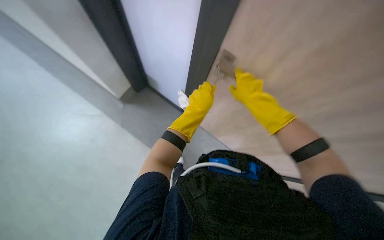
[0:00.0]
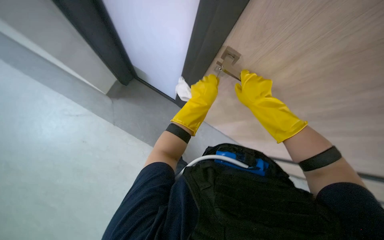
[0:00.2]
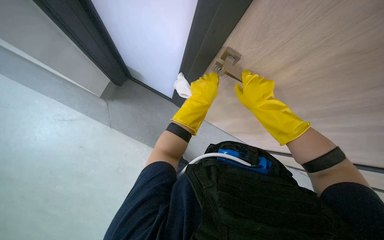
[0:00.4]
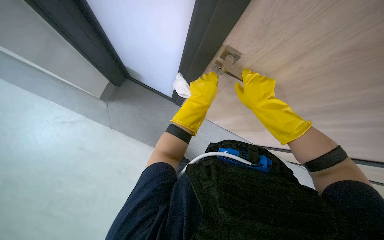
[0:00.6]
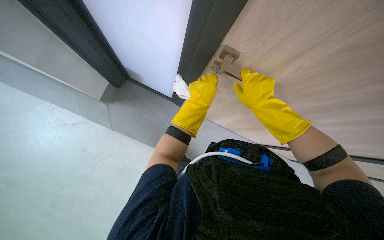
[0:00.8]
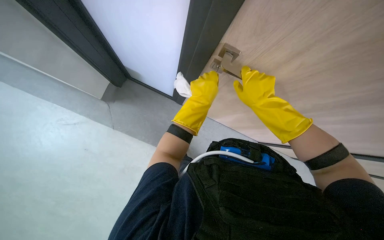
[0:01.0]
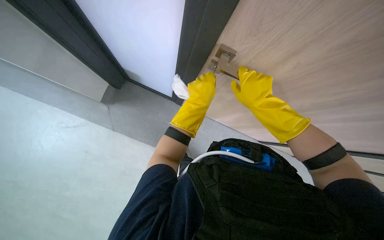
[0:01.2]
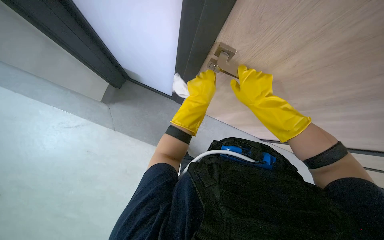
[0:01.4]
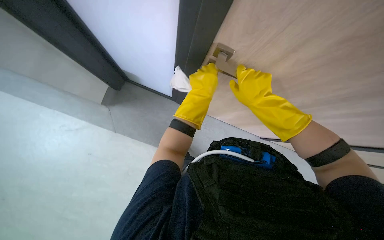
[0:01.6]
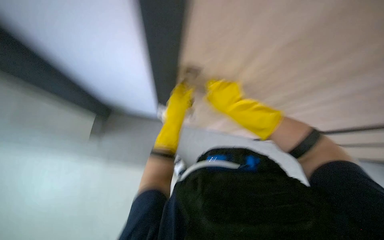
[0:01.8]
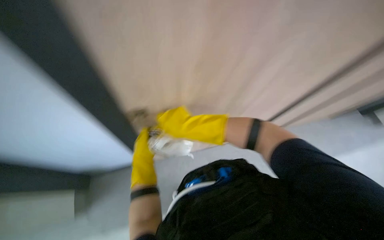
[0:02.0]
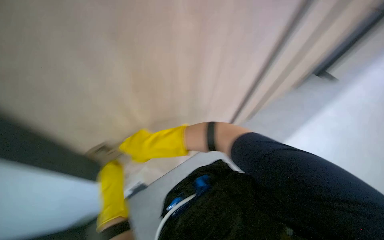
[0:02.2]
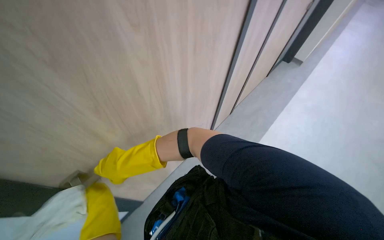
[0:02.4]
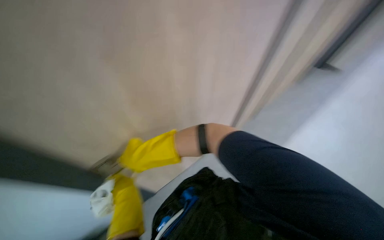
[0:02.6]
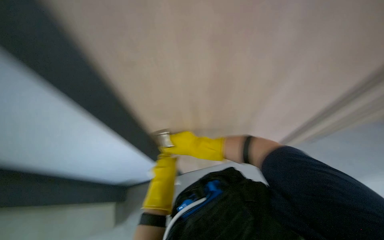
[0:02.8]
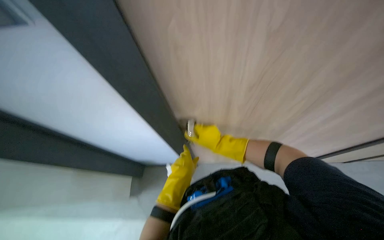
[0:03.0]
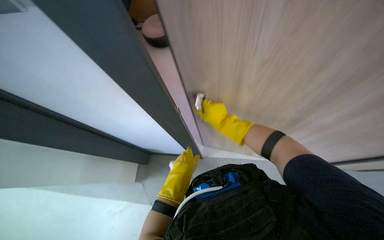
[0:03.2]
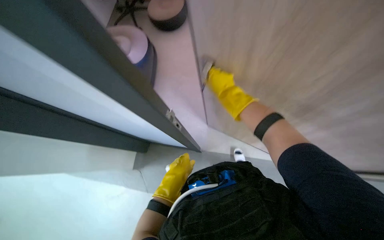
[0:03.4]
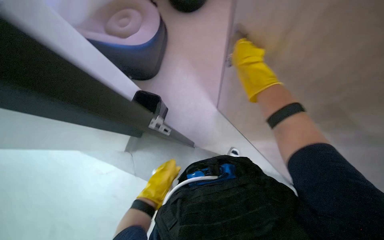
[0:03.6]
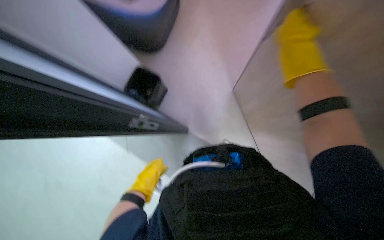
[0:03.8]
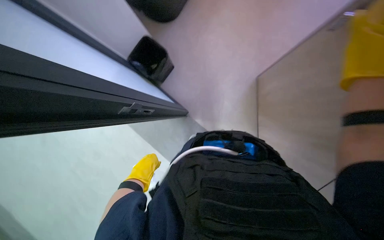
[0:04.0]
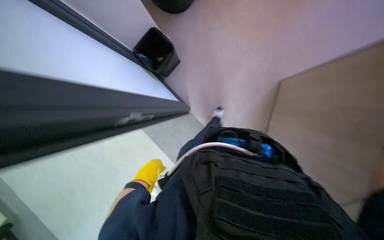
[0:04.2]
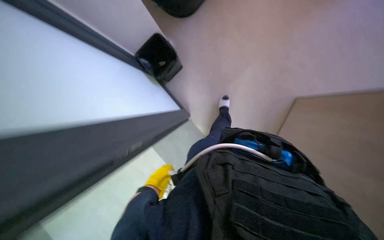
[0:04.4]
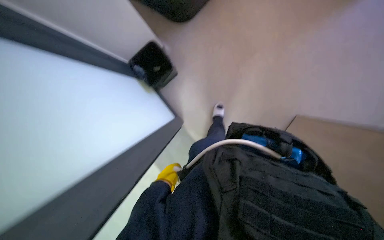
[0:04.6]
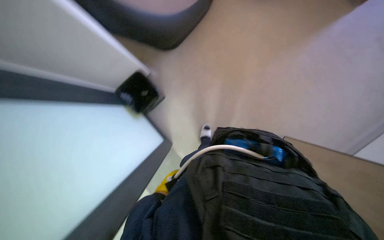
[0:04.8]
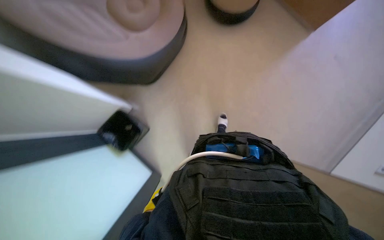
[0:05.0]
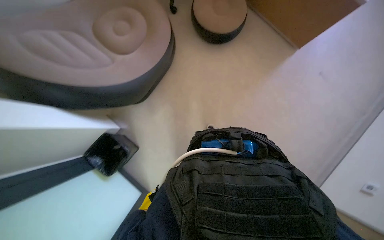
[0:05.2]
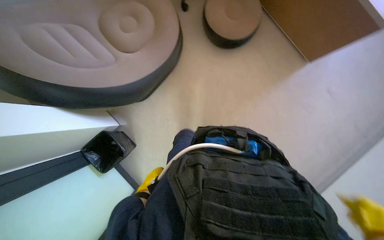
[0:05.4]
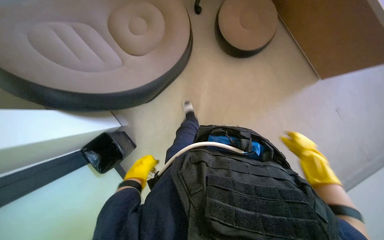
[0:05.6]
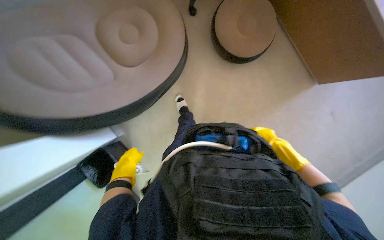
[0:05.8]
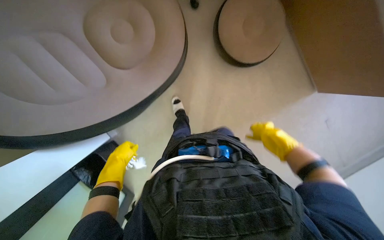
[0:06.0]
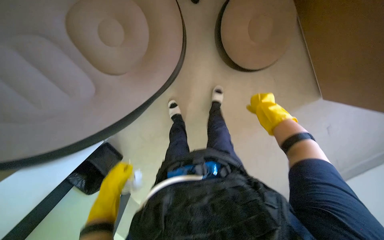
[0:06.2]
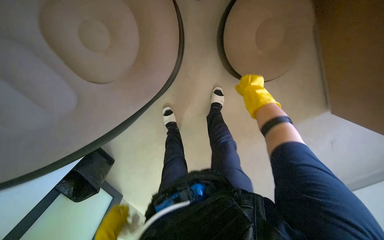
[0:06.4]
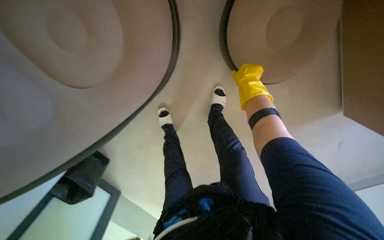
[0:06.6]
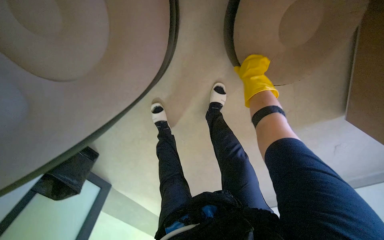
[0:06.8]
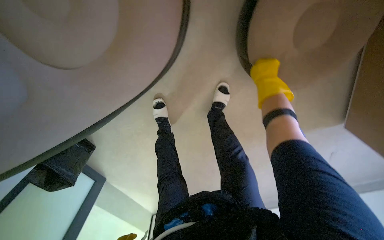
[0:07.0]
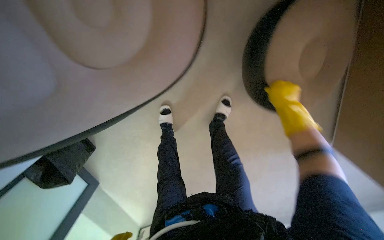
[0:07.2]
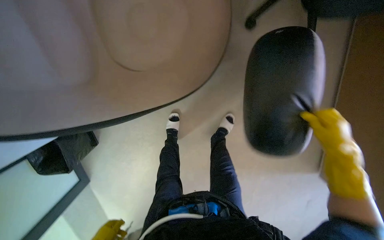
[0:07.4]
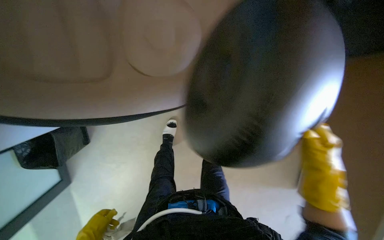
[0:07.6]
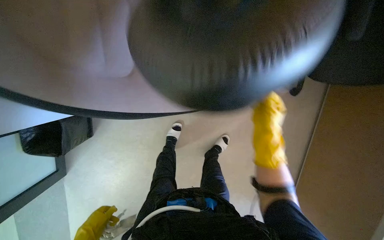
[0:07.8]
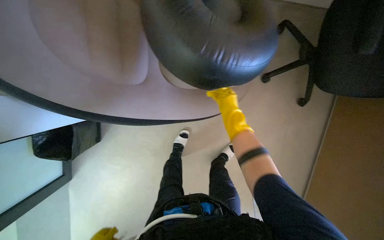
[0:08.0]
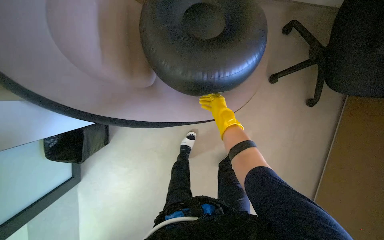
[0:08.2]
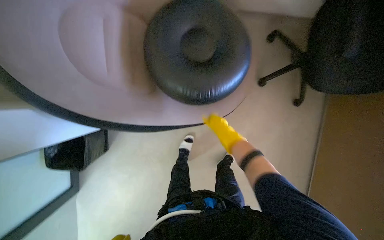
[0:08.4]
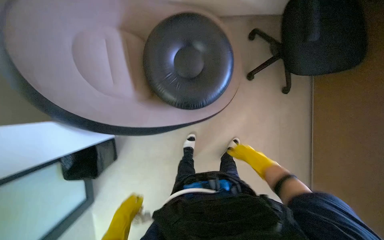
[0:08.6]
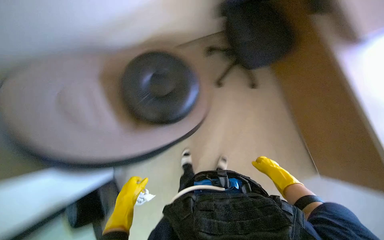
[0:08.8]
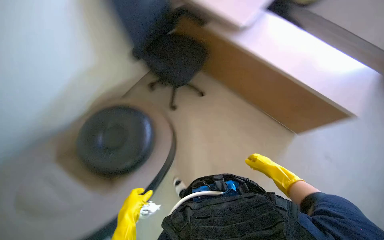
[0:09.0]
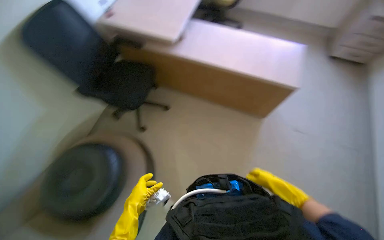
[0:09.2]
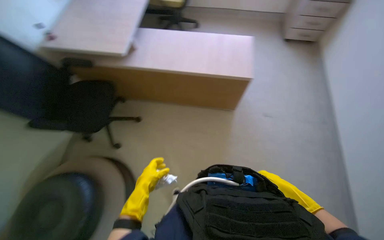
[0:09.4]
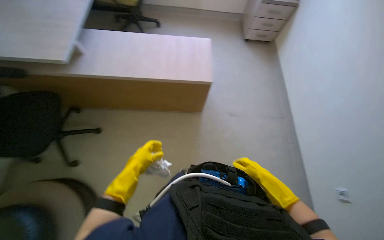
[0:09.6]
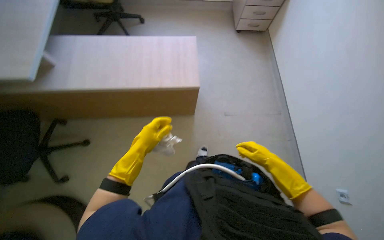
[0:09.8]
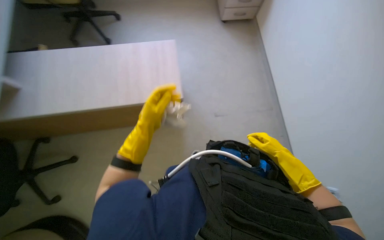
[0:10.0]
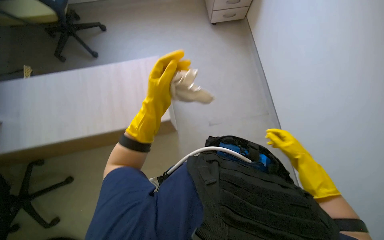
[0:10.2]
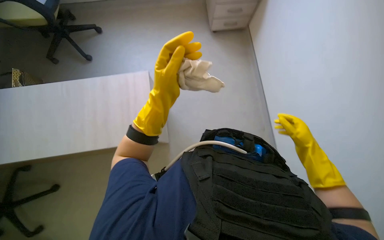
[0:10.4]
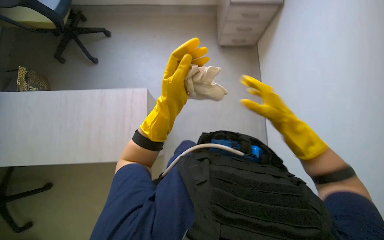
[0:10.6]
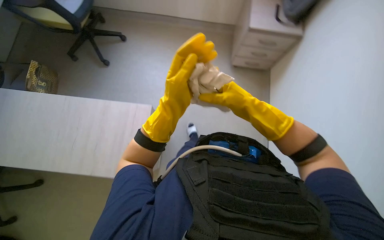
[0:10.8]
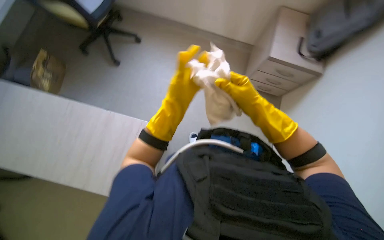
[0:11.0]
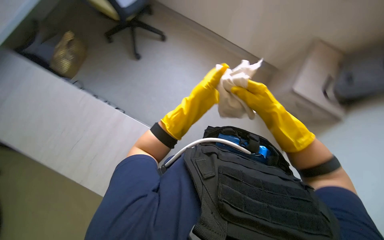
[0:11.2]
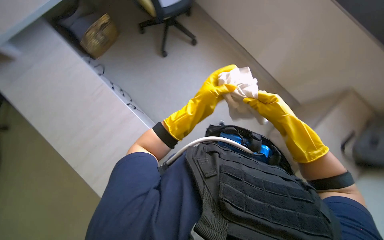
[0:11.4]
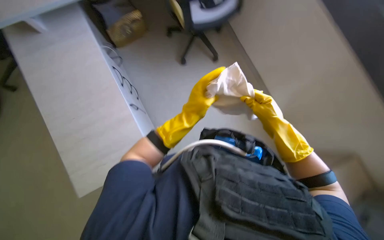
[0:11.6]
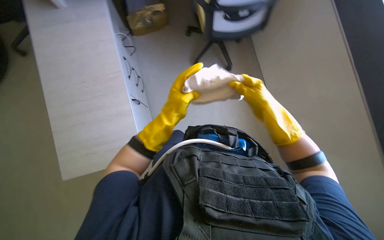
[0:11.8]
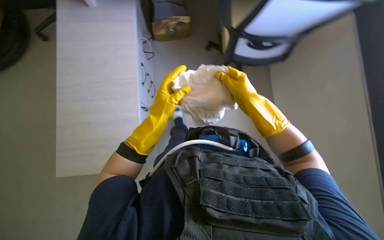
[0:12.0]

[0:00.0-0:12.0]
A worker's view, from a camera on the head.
Job: wiping surfaces.
The whole recording: Wiping office desk surface. The worker wipes the office desk surface, moving a keyboard, mouse, and bottle.
0:00.0 to 0:01.6: The left hand heads up the picture, covering roughly 10 cm.
0:01.6 to 0:03.0: The view tilts about 15 degrees upward. The scene rotates counterclockwise by about 40 degrees.
0:03.0 to 0:04.4: The left hand shifts roughly 35 cm down the picture, farther from the camera and to the left.
0:04.4 to 0:06.0: The wearer's head swings roughly 30 degrees to the right. The wearer looks about 45 degrees further upward.
0:06.0 to 0:07.6: The view swings roughly 15 degrees to the right. The view tips upward by roughly 15 degrees.
0:07.6 to 0:09.0: The view tips upward by roughly 25 degrees.
0:09.0 to 0:10.4: The right hand travels to the right by approximately 40 cm, while the left hand shifts approximately 70 cm up the picture and to the right.

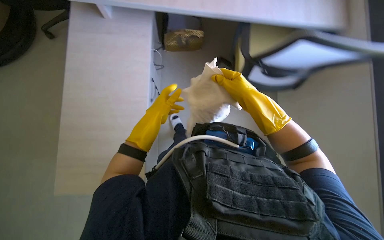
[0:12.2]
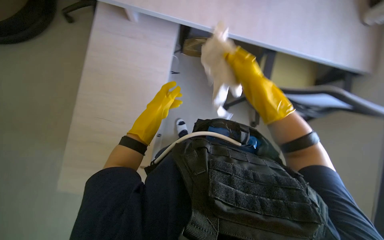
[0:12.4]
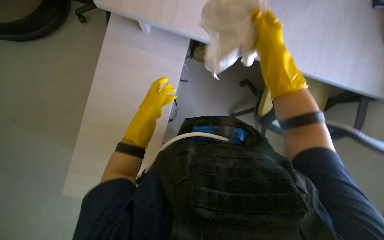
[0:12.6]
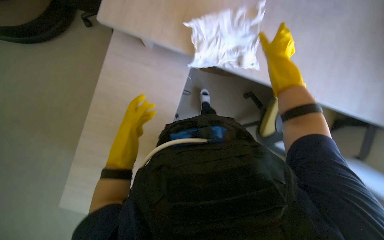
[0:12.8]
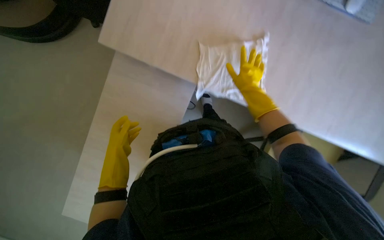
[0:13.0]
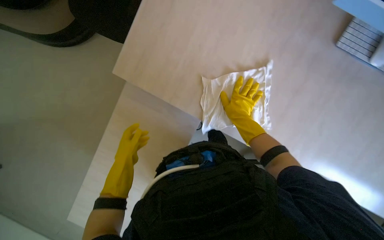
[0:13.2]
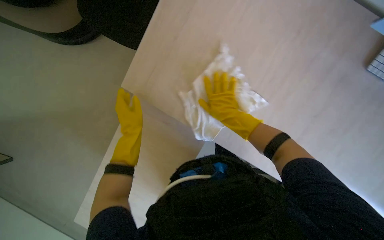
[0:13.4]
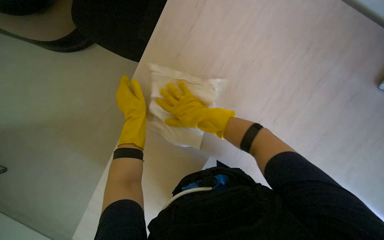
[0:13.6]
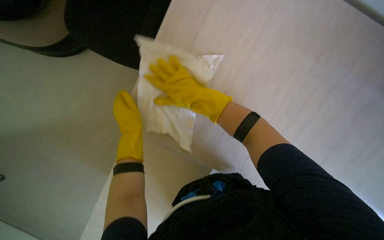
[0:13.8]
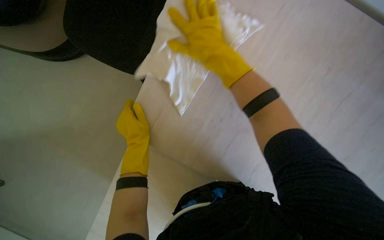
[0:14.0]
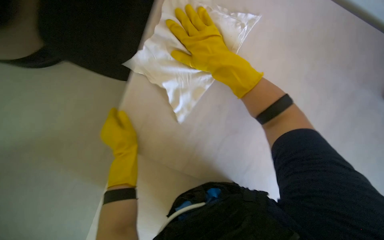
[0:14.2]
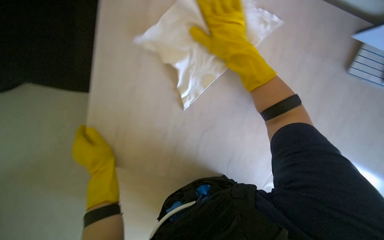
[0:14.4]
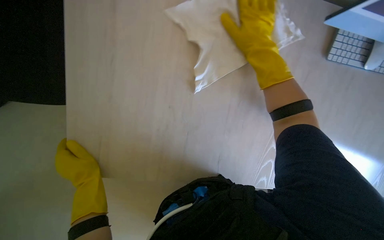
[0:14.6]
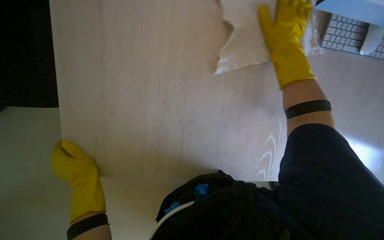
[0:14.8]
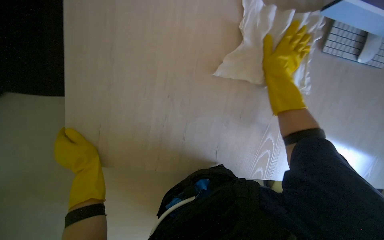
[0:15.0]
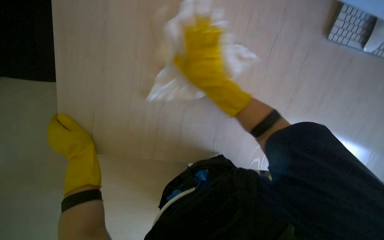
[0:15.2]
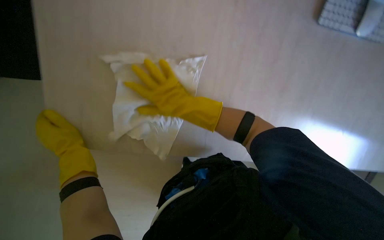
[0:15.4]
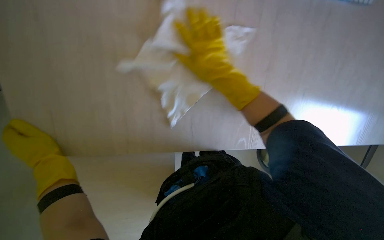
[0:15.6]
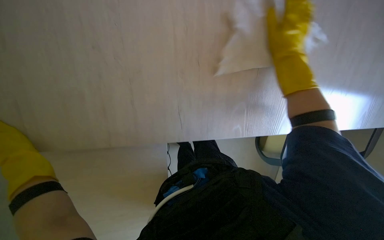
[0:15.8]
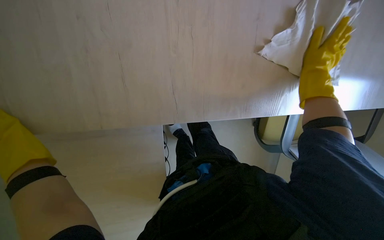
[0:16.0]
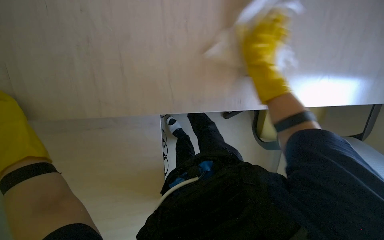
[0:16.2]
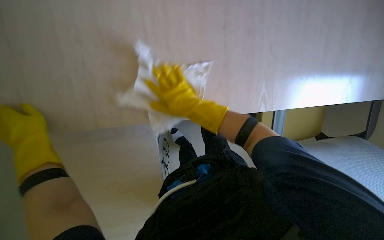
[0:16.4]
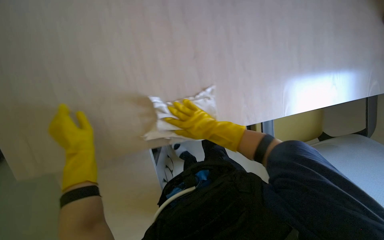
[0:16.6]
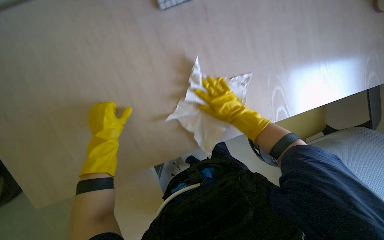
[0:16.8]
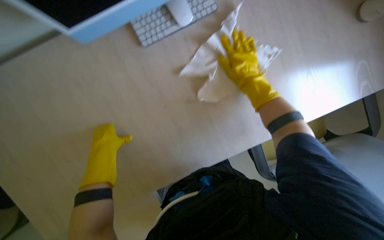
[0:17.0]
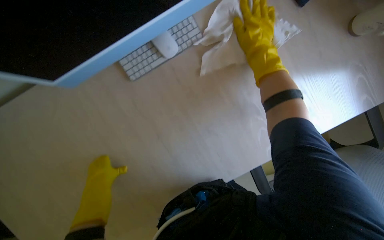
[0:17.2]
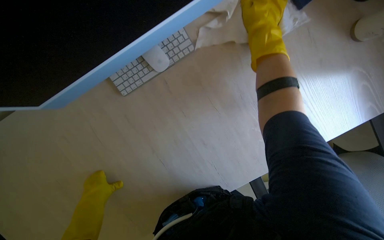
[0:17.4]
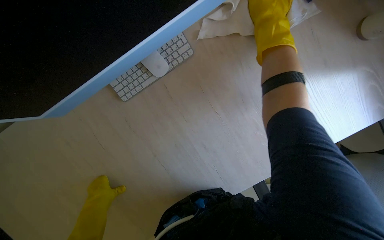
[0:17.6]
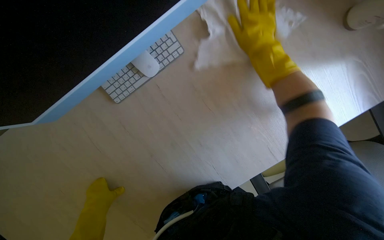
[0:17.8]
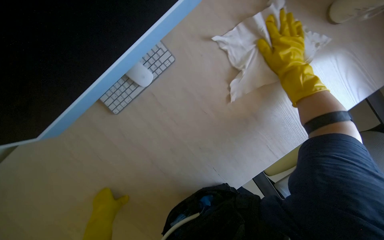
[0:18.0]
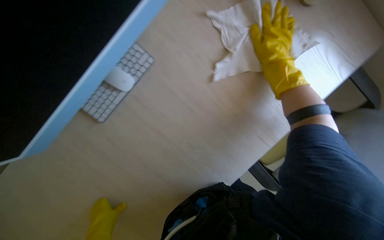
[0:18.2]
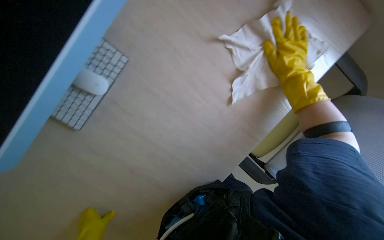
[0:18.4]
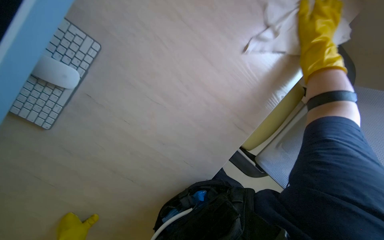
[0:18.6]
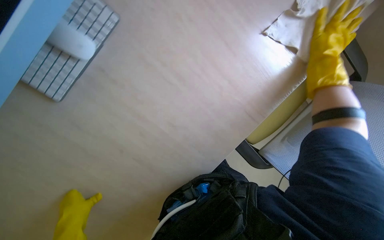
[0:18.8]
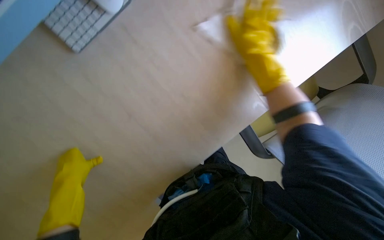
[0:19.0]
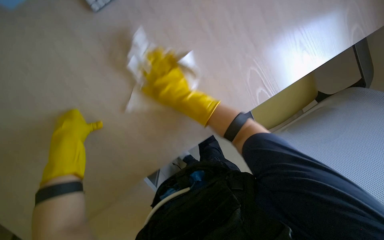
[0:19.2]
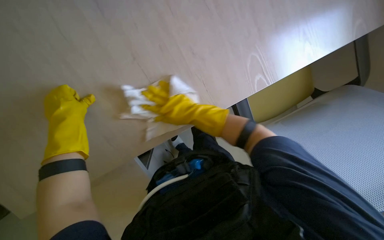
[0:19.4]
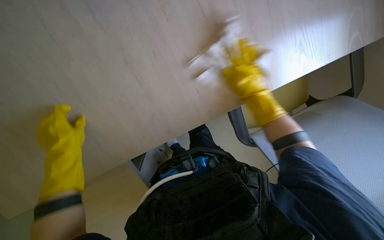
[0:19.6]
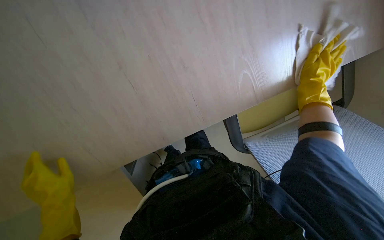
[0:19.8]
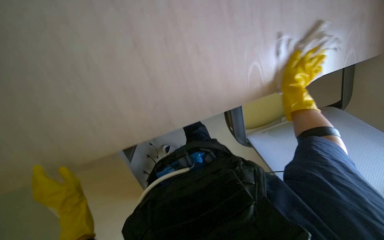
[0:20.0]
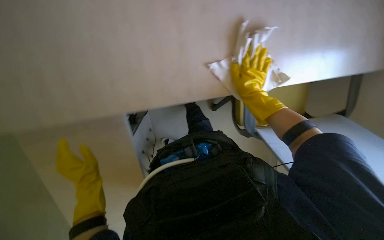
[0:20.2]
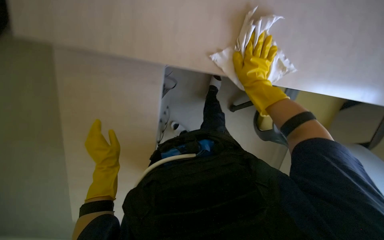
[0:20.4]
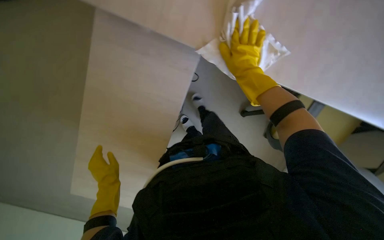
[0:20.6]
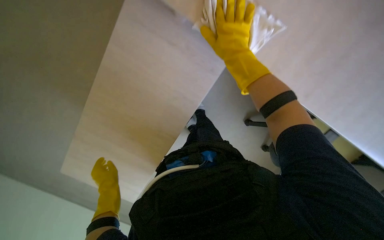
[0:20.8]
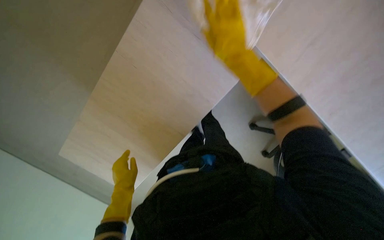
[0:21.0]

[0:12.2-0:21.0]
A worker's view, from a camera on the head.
Job: wiping surfaces.
The whole recording: Wiping office desk surface. The worker wipes the office desk surface, moving a keyboard, mouse, and bottle.
0:13.6 to 0:15.2: The camera is aimed some 20 degrees further to the right. The scene rotates clockwise by some 35 degrees. The left hand travels down the picture and to the left by about 40 cm, while the right hand moves some 5 cm to the right and comes back.
0:15.2 to 0:16.6: The right hand goes left and right, about 35 cm each way, reversing 2 times.
0:18.0 to 0:19.6: The wearer looks some 20 degrees further downward. The right hand is displaced farther from the camera by some 20 cm.
0:19.6 to 0:21.0: The right hand travels to the right and back again, some 20 cm each way. The left hand is displaced farther from the camera, to the right and down the picture by about 15 cm.
